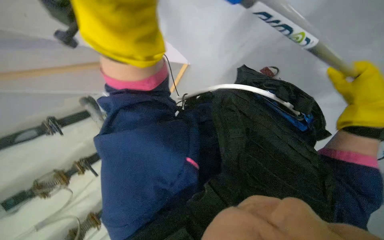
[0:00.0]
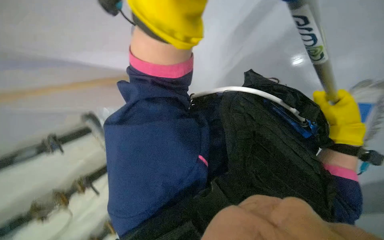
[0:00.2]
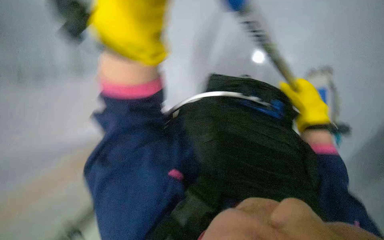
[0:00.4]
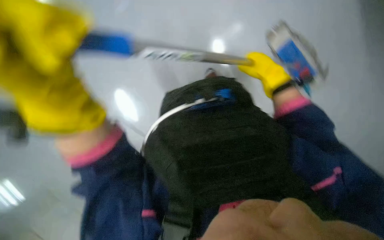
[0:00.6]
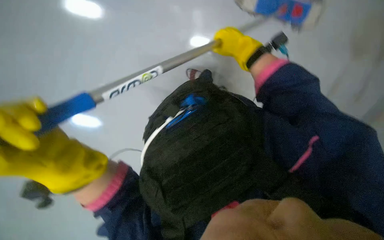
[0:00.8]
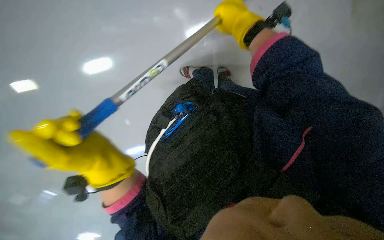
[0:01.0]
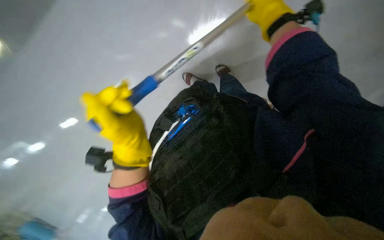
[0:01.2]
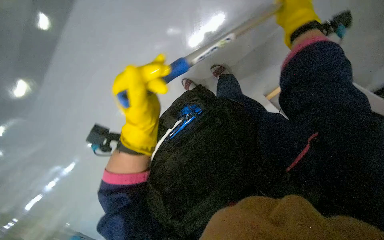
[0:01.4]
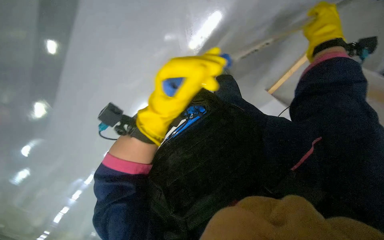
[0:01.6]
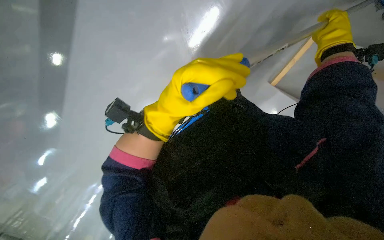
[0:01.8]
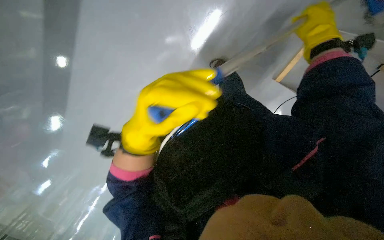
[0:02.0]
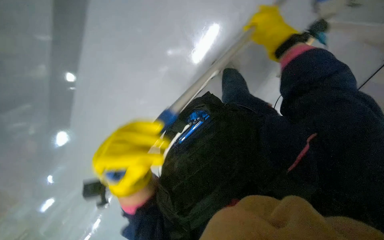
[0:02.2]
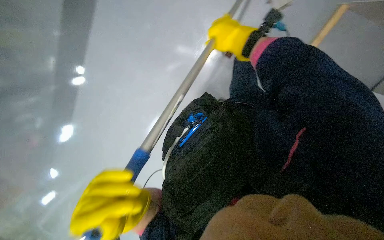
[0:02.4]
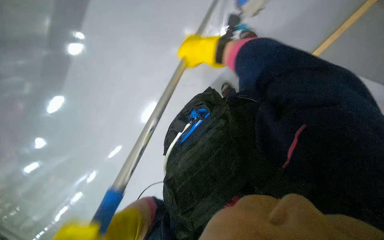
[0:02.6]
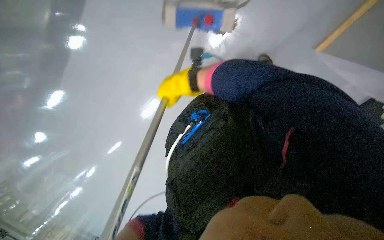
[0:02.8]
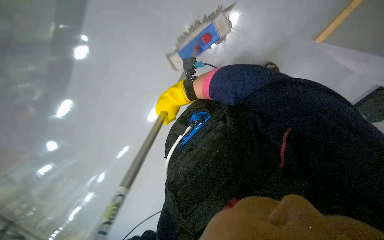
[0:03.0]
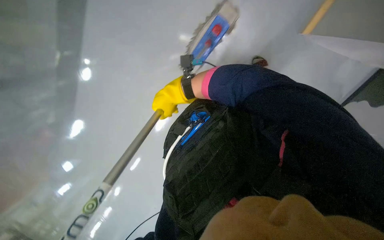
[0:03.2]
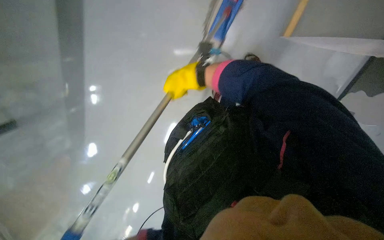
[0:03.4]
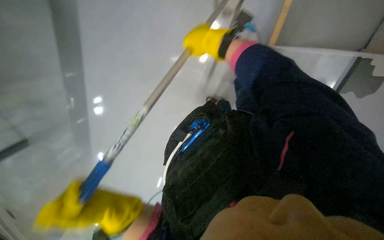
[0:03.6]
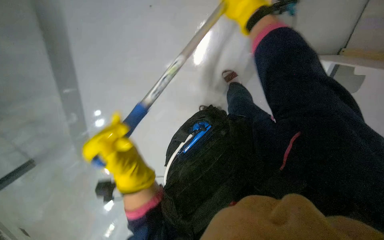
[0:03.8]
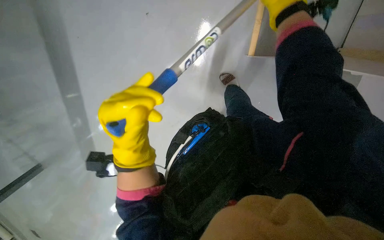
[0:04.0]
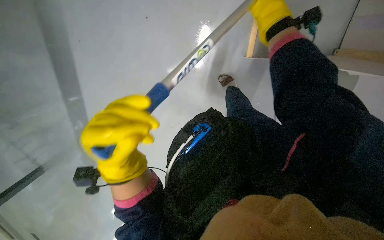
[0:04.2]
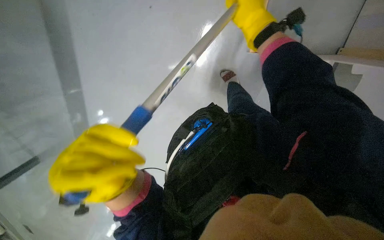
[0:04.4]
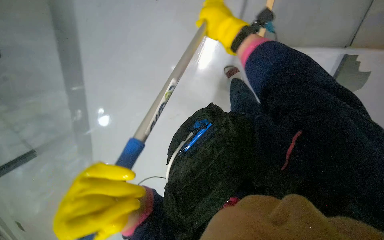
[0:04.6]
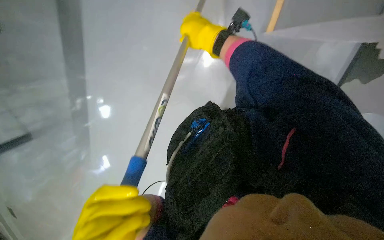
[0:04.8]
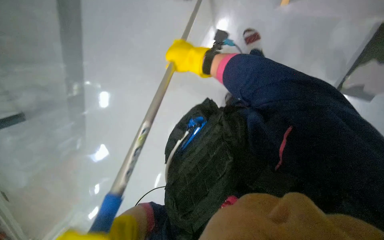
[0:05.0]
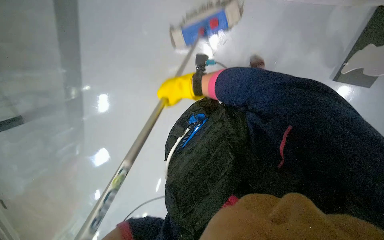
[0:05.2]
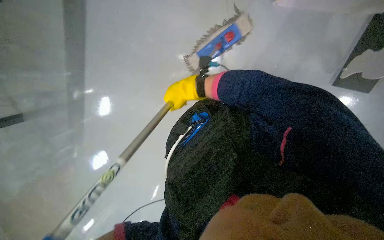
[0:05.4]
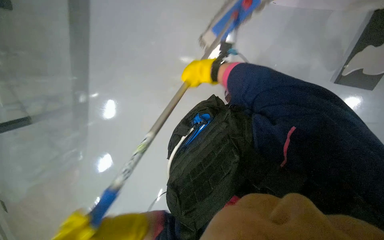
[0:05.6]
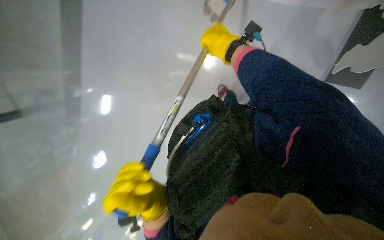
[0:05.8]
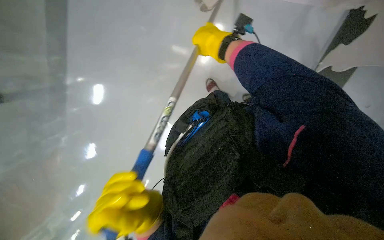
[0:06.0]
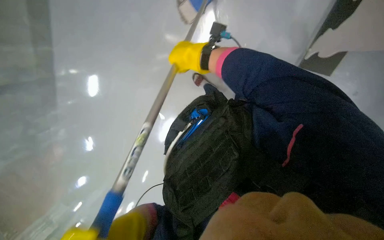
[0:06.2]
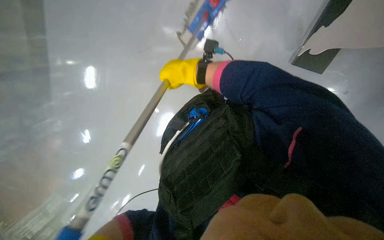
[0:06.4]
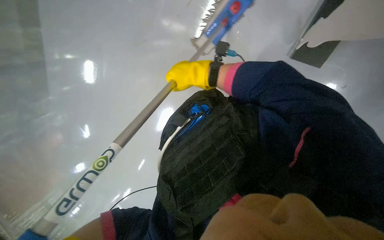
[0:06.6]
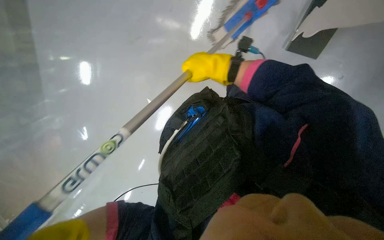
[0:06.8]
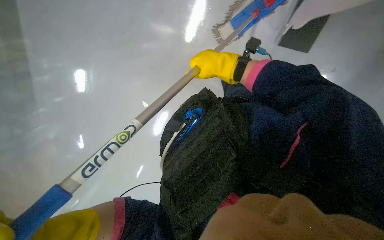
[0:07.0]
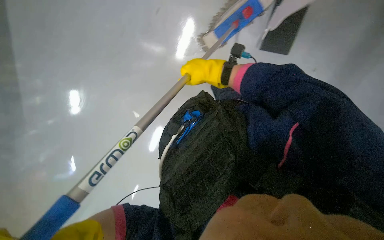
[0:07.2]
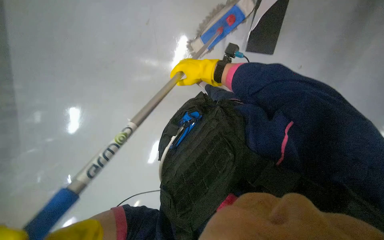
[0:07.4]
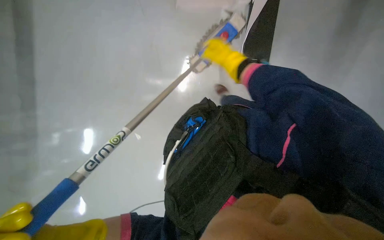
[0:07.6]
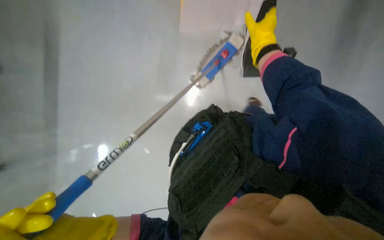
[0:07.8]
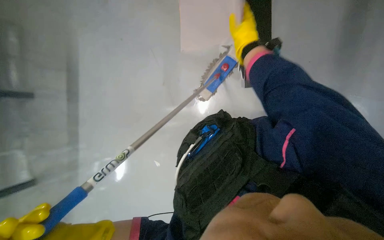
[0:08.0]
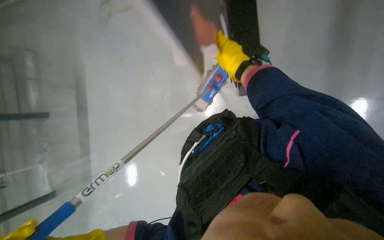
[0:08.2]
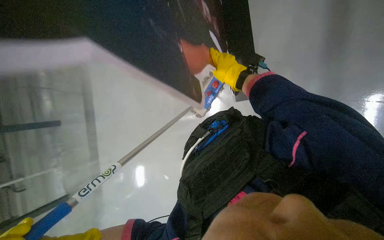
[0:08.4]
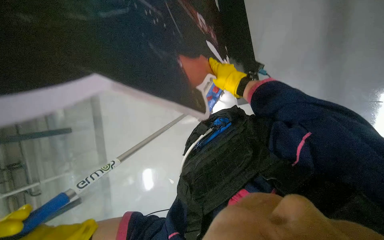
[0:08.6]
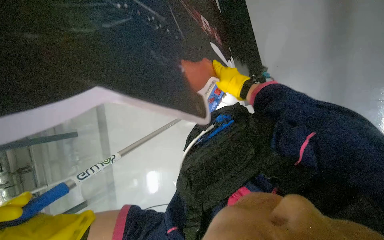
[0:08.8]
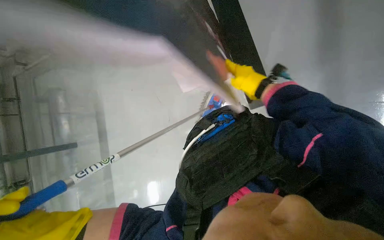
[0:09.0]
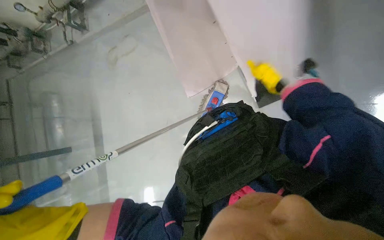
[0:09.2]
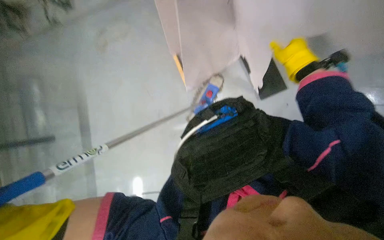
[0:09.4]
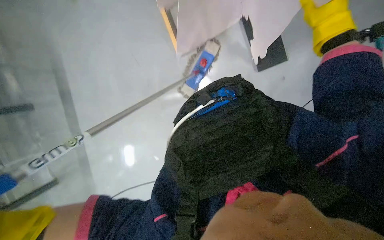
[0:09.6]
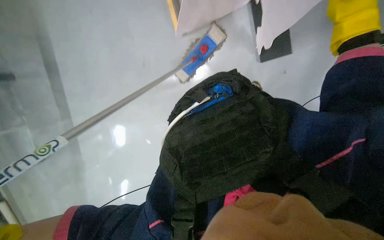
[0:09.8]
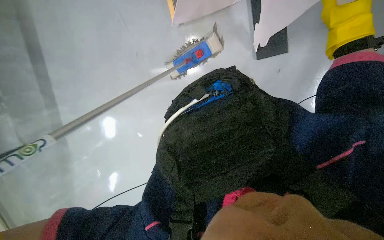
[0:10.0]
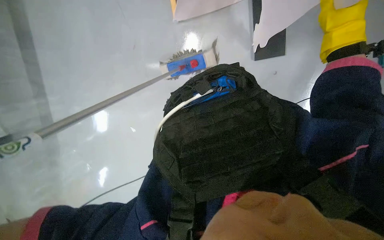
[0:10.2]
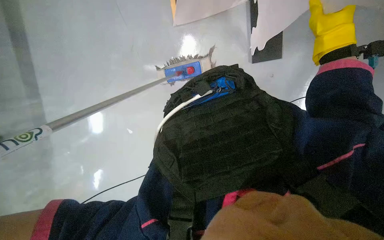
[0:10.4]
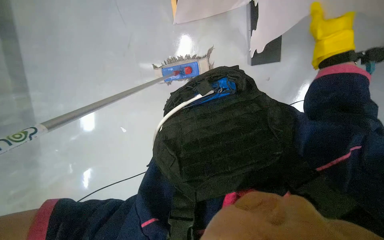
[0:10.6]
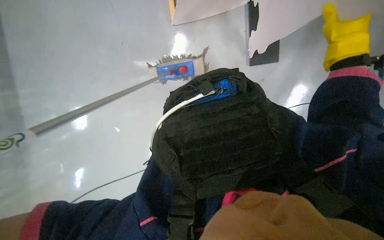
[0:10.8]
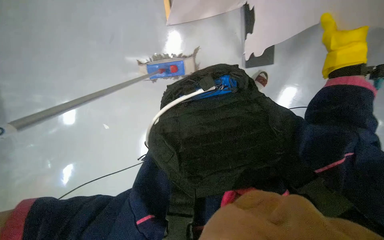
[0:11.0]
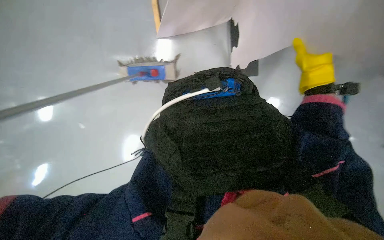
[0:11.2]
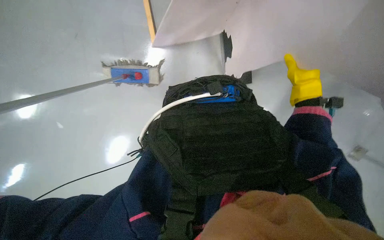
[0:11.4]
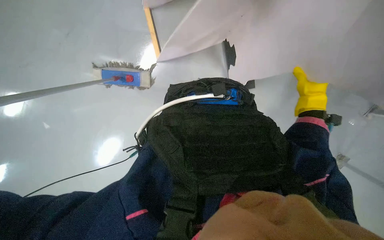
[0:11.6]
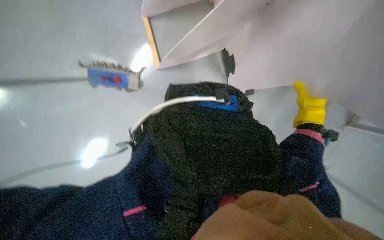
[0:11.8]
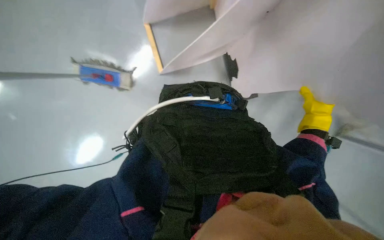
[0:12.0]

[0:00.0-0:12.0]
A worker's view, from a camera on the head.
Job: mopping floor.
The whole recording: Mopping the floor. The worker mops the floor, periodically wringing the mop and changing the mop head.
0:01.6 to 0:03.0: The right hand goes about 40 cm to the left.
0:03.0 to 0:04.4: The right hand travels nearer to the camera, to the right and up the picture by roughly 35 cm.
0:04.4 to 0:06.0: The right hand travels farther from the camera by about 20 cm.
0:06.0 to 0:07.6: The right hand reaches roughly 10 cm to the left, then returns.
0:09.0 to 0:10.4: The view swings about 15 degrees to the right. The camera pitches downward, by some 20 degrees.
0:10.4 to 0:12.0: The view pans to the right by about 30 degrees.

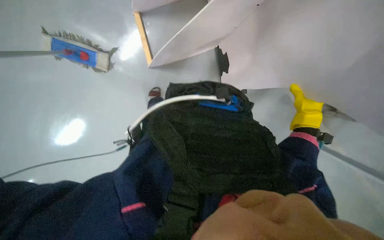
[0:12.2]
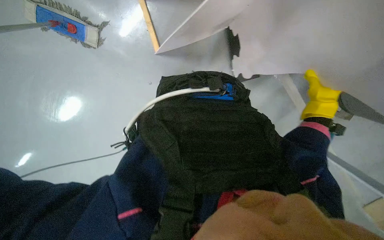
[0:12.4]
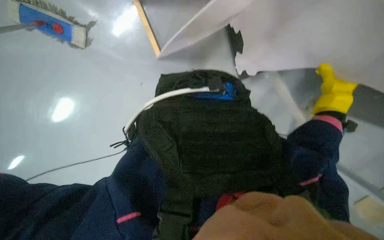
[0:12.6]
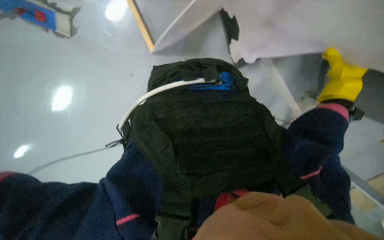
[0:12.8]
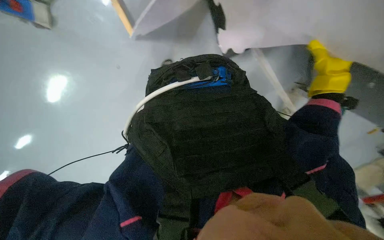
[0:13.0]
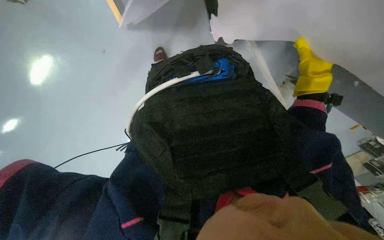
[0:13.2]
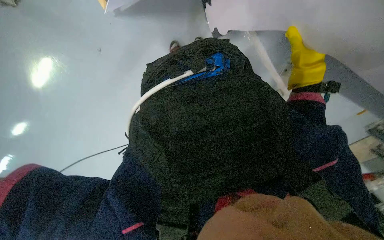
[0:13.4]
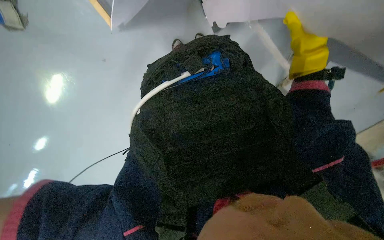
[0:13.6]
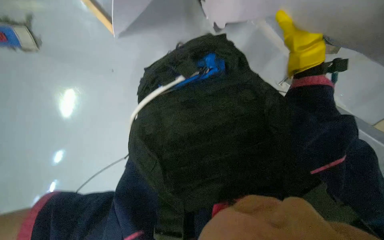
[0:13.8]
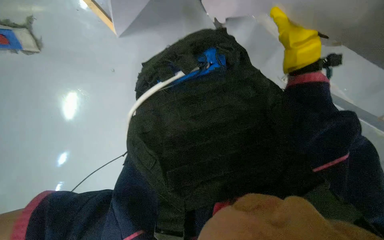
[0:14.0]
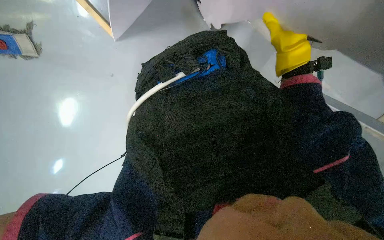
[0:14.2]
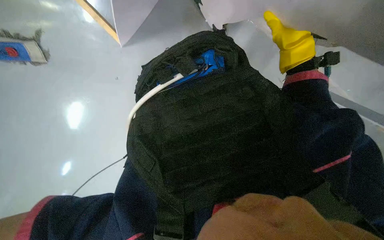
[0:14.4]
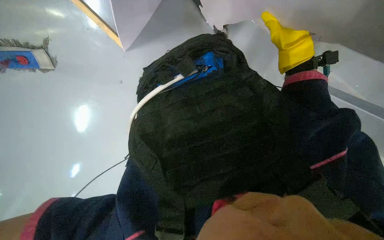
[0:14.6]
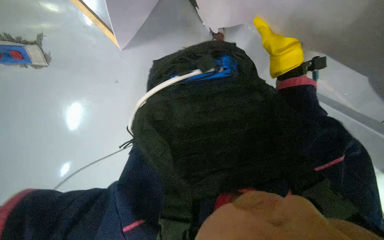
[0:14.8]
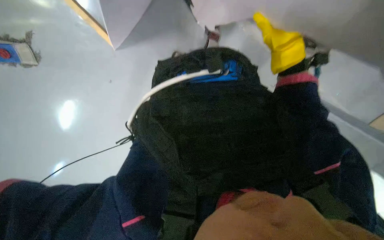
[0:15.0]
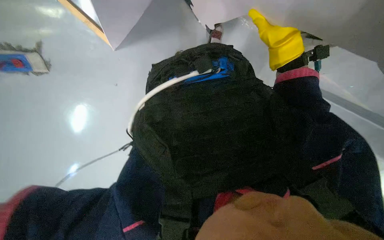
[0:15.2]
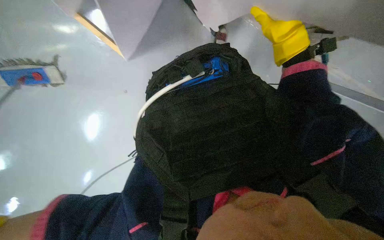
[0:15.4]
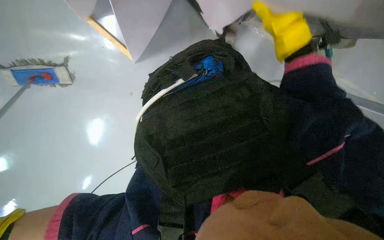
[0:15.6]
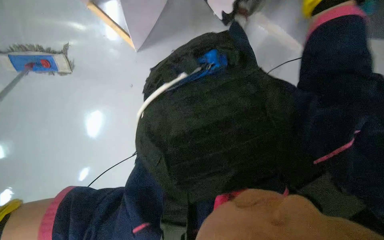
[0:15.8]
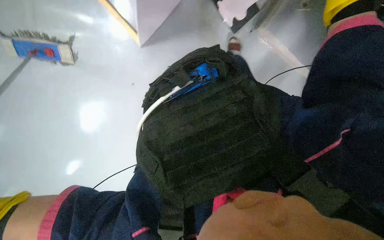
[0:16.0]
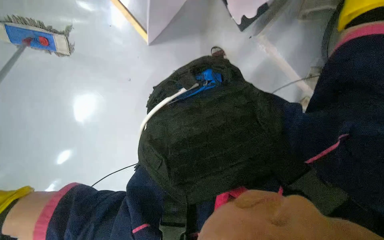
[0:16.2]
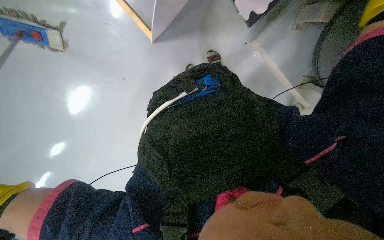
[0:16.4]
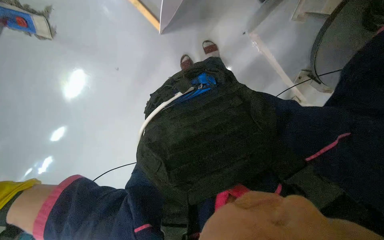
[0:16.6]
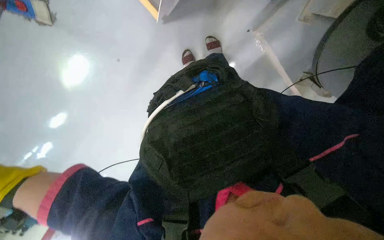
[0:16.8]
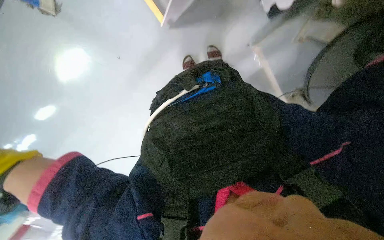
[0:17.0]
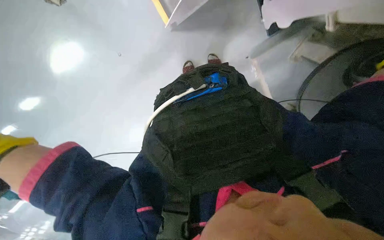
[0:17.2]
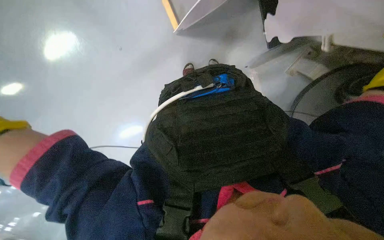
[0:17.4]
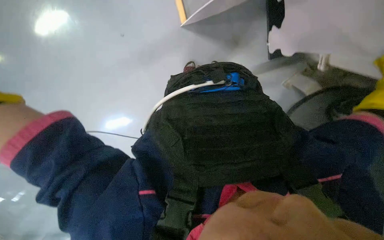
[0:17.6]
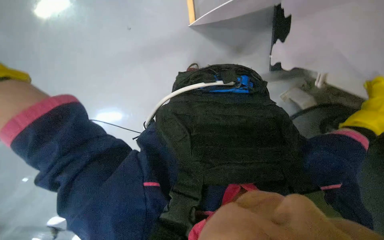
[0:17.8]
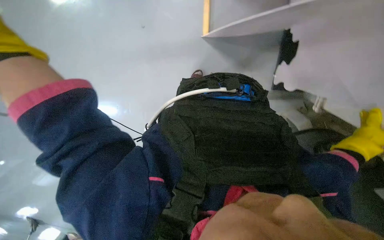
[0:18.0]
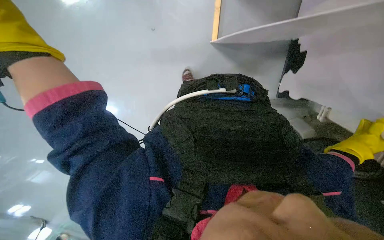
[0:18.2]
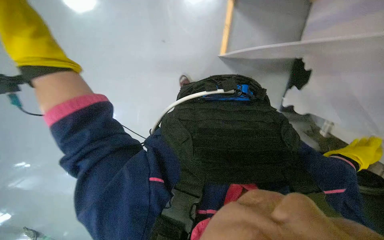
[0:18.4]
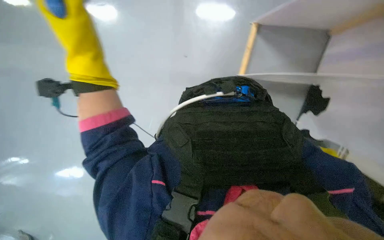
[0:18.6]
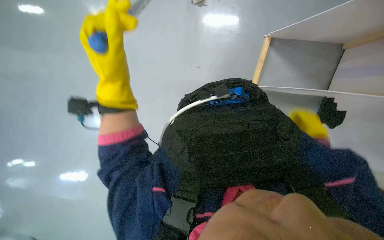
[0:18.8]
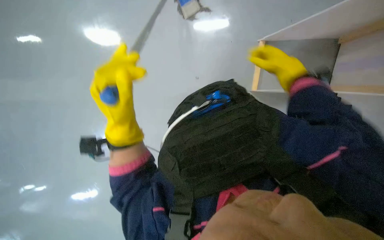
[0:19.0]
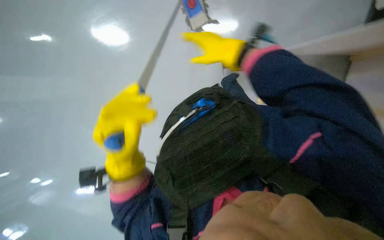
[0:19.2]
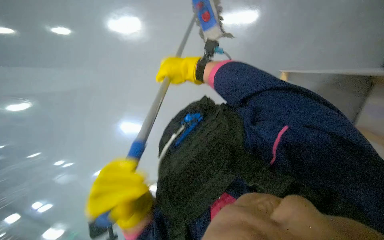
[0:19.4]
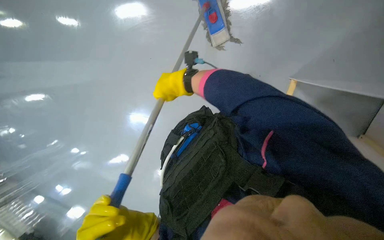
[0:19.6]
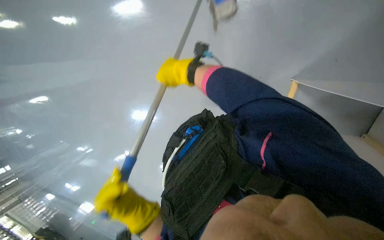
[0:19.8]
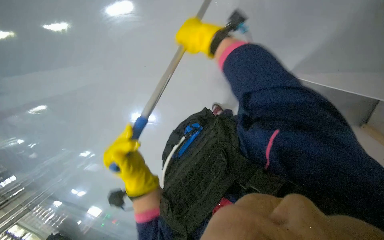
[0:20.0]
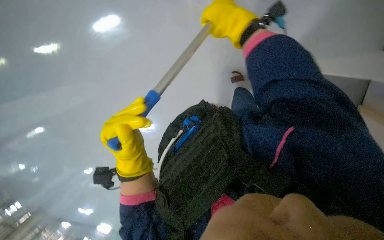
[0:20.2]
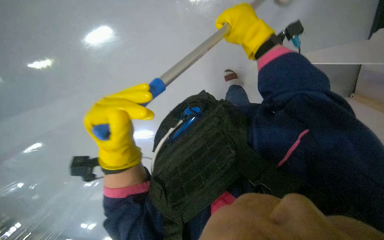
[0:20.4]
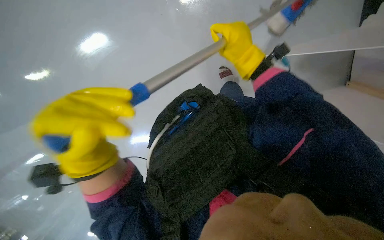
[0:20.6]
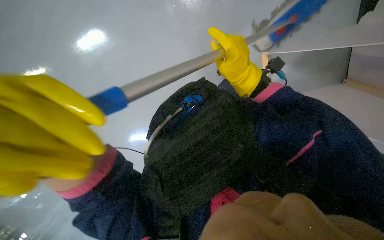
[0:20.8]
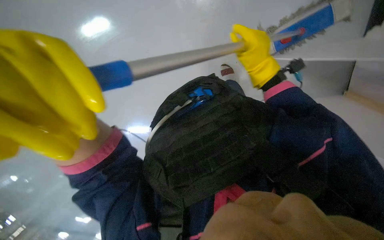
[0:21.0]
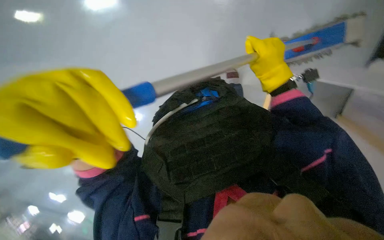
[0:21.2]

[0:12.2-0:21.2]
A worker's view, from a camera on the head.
Job: mopping floor.
The whole recording: Mopping the floor. The worker mops the floor, periodically wringing the mop and changing the mop head.
0:12.2 to 0:13.8: The view tilts about 15 degrees downward. The right hand travels nearer to the camera and to the left by about 20 cm.
0:15.2 to 0:16.6: The camera pitches downward, by approximately 10 degrees.
0:16.6 to 0:18.2: The view pans to the right by roughly 15 degrees. The scene rotates clockwise by approximately 35 degrees.
0:18.2 to 0:19.8: The camera is aimed roughly 20 degrees further to the left. The wearer looks roughly 15 degrees further upward. The scene rotates counterclockwise by approximately 55 degrees.
0:19.8 to 0:21.2: The right hand moves to the right, roughly 25 cm. The left hand travels up the picture by approximately 15 cm.
